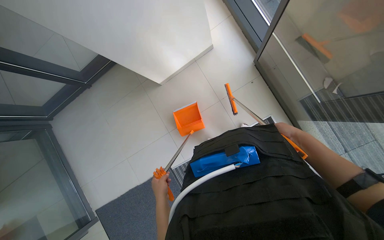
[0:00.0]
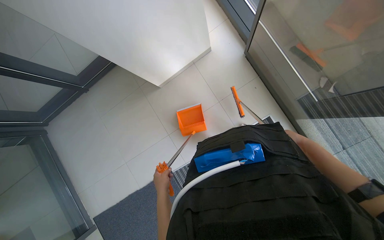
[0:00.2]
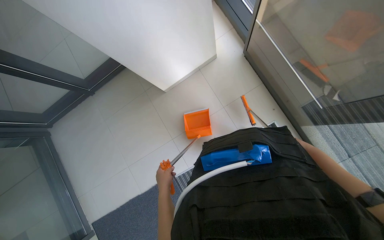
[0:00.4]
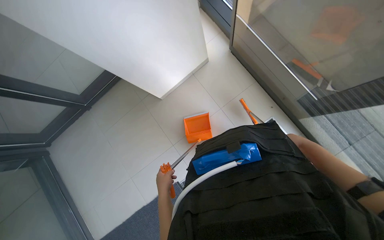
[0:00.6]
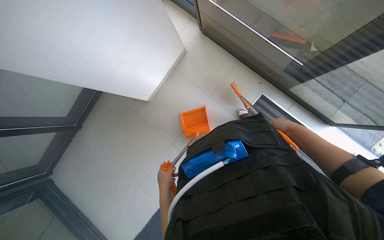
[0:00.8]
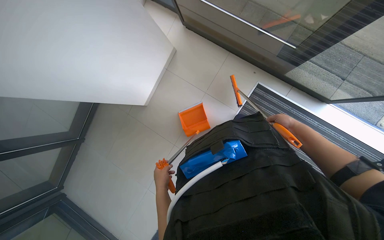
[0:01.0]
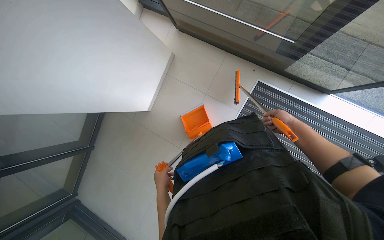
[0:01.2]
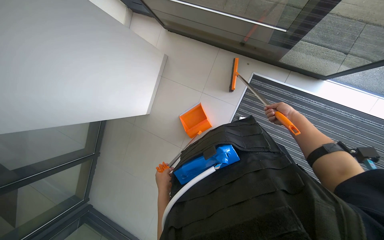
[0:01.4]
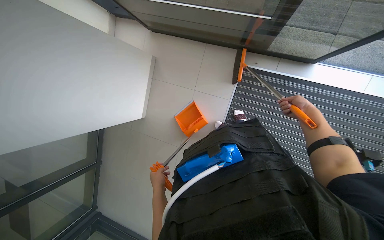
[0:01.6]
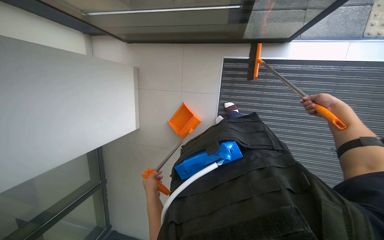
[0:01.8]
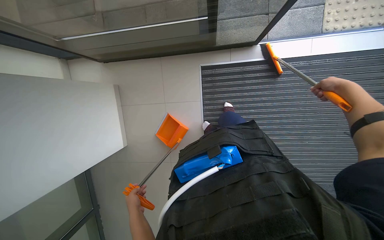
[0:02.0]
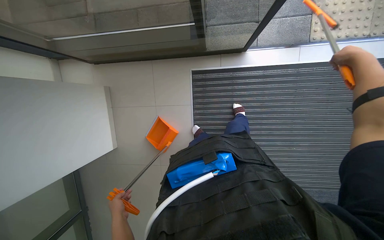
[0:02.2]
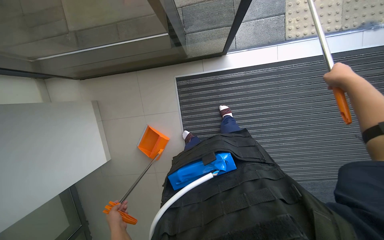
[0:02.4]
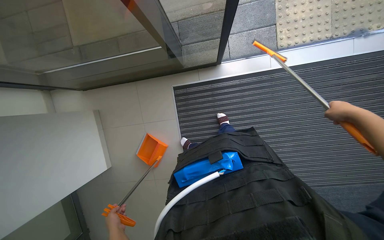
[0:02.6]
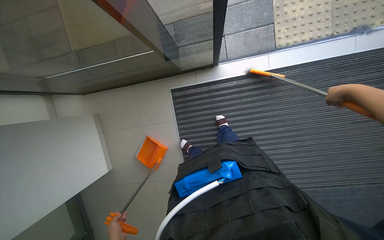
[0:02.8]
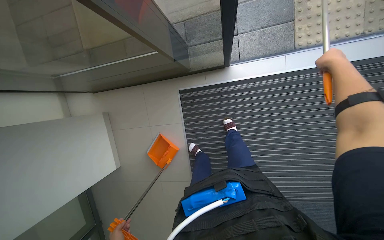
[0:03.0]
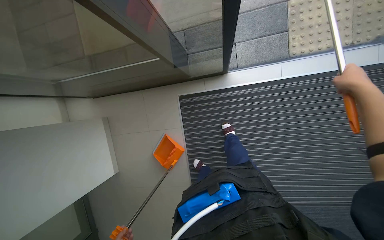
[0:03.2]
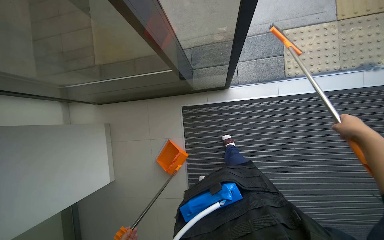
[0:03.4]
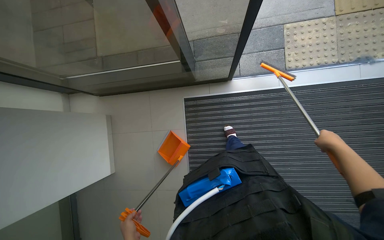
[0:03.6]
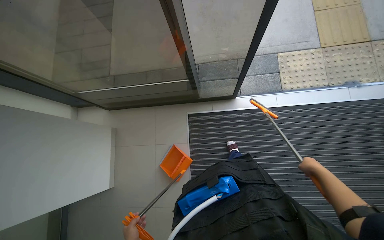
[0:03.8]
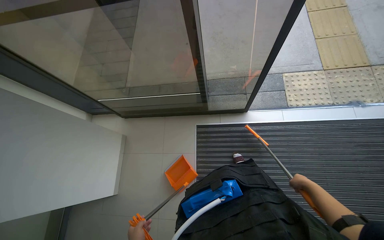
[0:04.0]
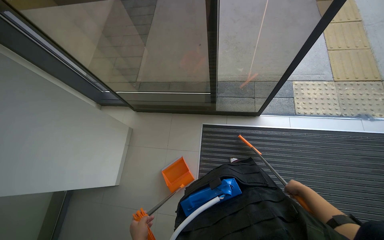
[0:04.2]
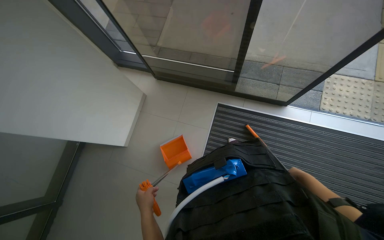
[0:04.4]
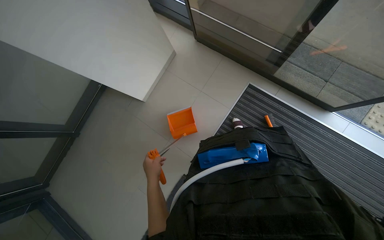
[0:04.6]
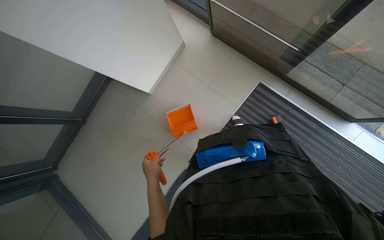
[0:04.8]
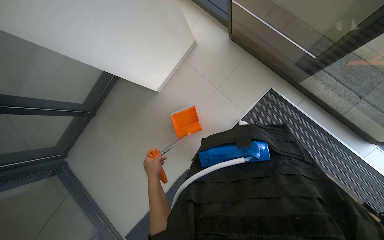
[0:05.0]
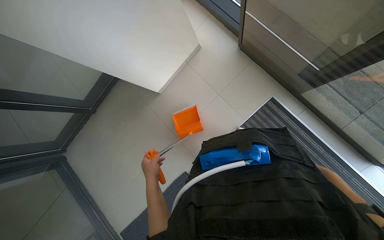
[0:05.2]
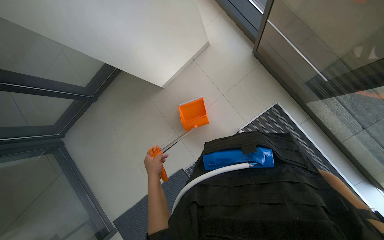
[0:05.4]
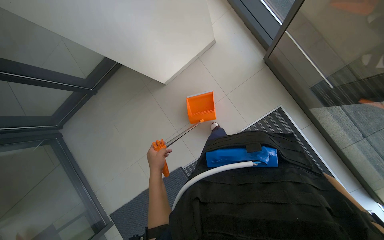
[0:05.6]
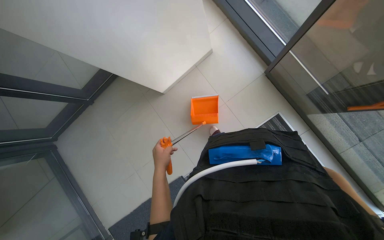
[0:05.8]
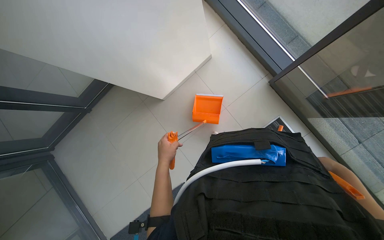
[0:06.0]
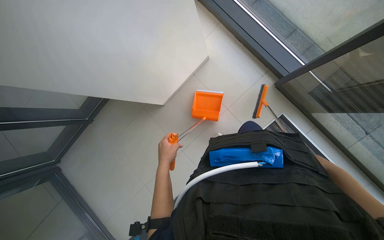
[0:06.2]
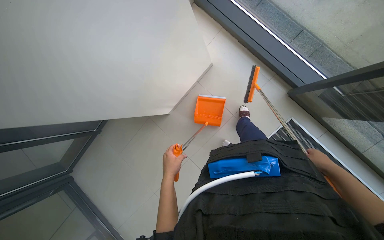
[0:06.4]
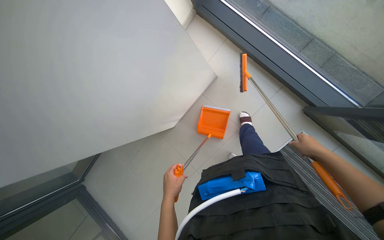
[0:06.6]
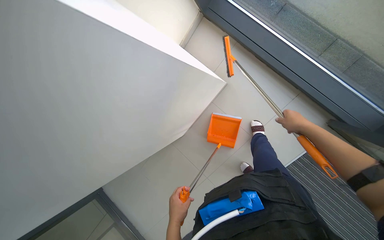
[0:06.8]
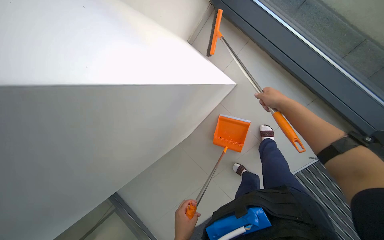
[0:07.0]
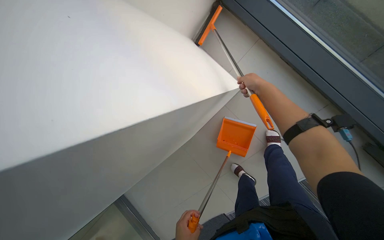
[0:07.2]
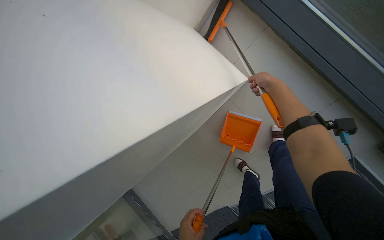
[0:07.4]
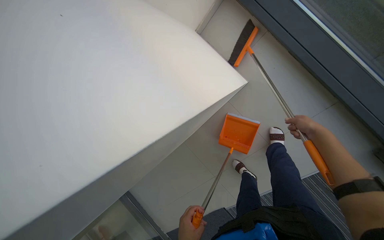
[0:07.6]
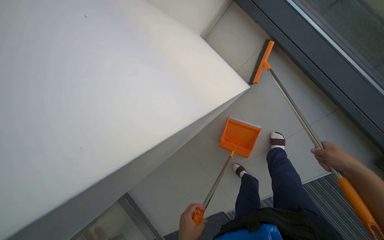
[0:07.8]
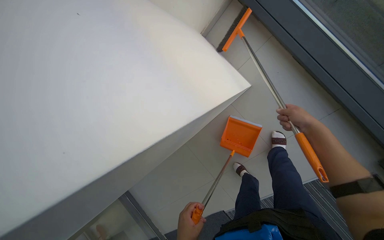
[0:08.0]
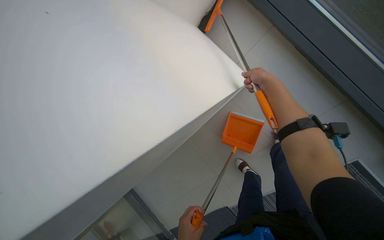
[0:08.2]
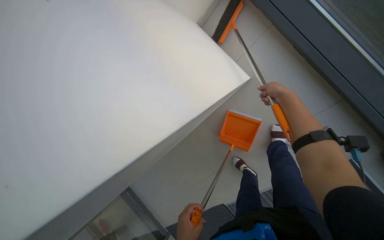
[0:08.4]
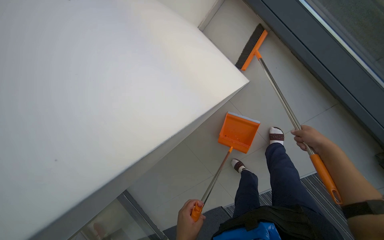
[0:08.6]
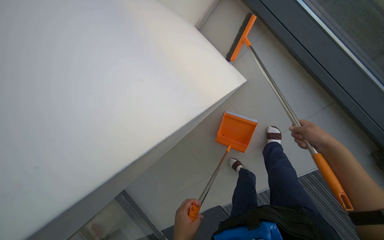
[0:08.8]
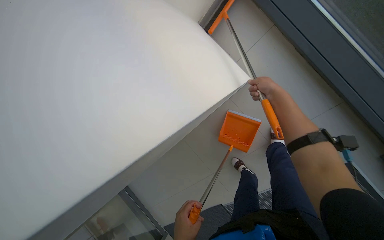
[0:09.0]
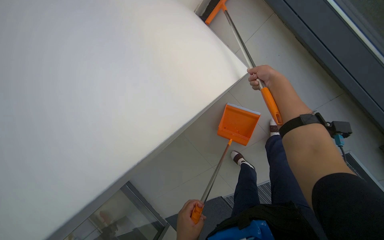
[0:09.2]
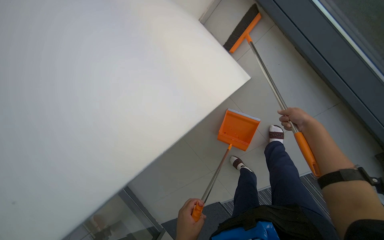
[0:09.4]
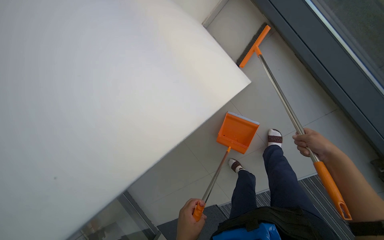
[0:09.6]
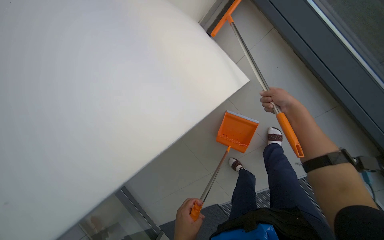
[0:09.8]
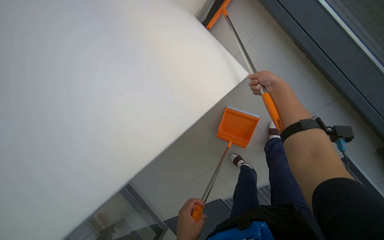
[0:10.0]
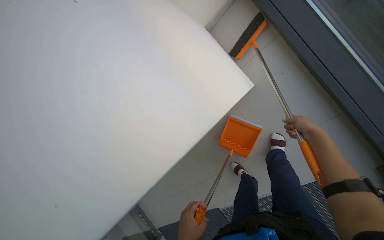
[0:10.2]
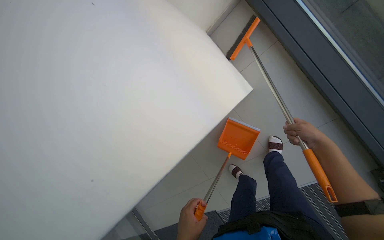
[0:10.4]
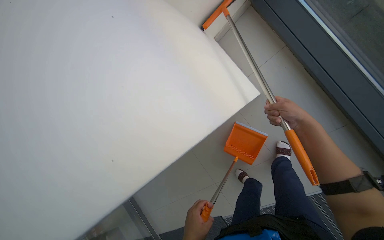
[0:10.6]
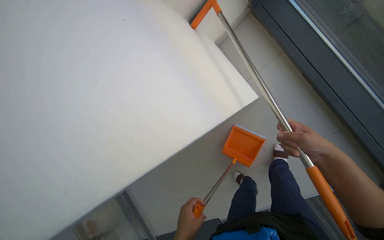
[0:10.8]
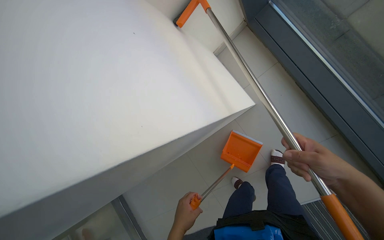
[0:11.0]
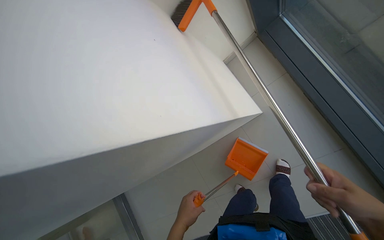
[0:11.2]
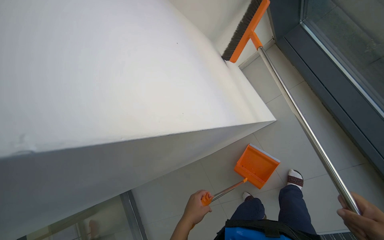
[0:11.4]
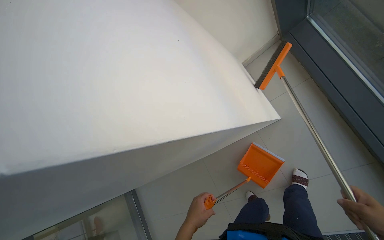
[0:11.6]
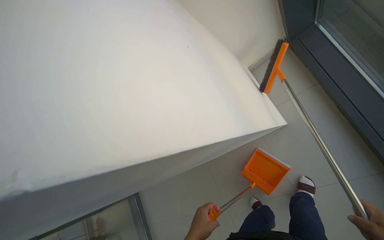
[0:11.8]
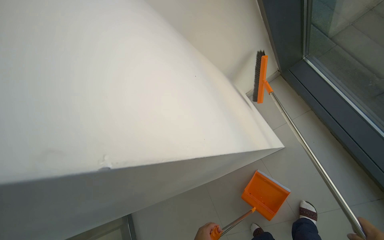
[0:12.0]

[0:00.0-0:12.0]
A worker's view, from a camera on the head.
Job: sweeping floor.
The whole recording: Sweeping floor with dustpan. The worker sweeps debris from the floor using a long-handled brush and collects it with a dustpan.
0:00.0 to 0:01.6: The scene rotates counterclockwise by some 40 degrees.
0:01.6 to 0:03.0: The head travels about 50 cm.
0:03.0 to 0:04.4: The camera is carried about 50 cm. The wearer looks approximately 15 degrees further upward.
0:04.4 to 0:06.0: The view tilts approximately 20 degrees downward. The scene turns roughly 35 degrees clockwise in the picture.
0:06.0 to 0:07.6: The camera is carried roughly 40 cm. The view swings approximately 15 degrees to the left.
0:07.6 to 0:09.0: The right hand swings up and down the picture, roughly 25 cm each way, with 3 reversals.
0:09.0 to 0:10.4: The right hand swings up and down the picture, approximately 25 cm each way, with 2 reversals.
0:10.4 to 0:12.0: The view tilts about 15 degrees upward.

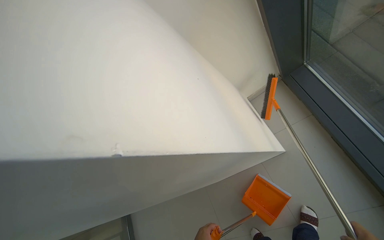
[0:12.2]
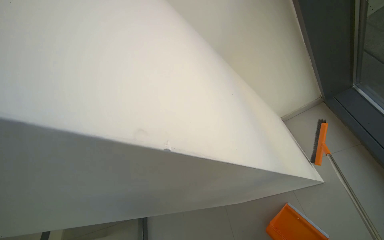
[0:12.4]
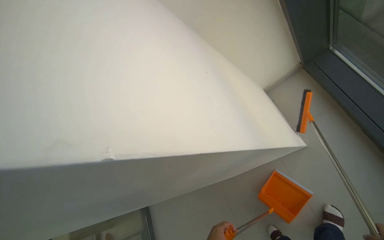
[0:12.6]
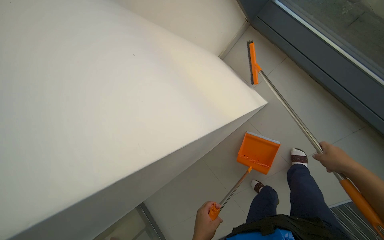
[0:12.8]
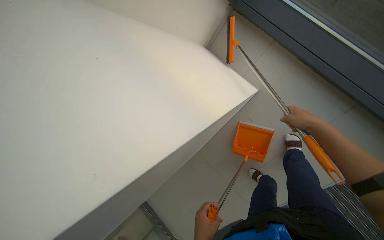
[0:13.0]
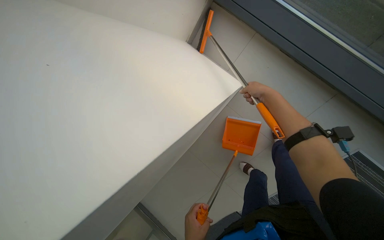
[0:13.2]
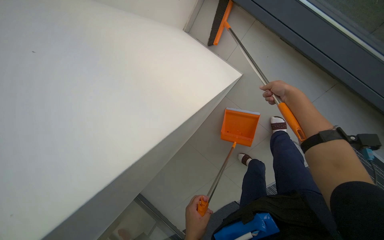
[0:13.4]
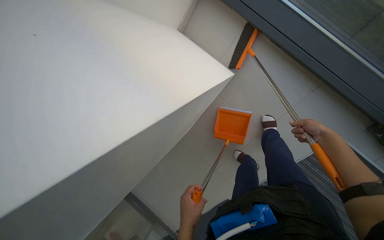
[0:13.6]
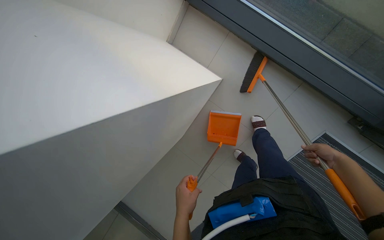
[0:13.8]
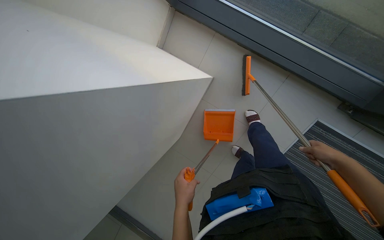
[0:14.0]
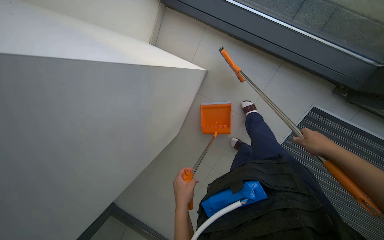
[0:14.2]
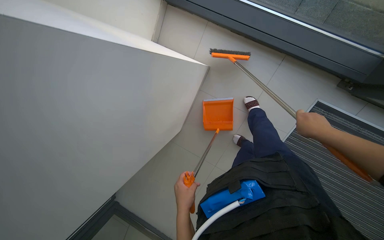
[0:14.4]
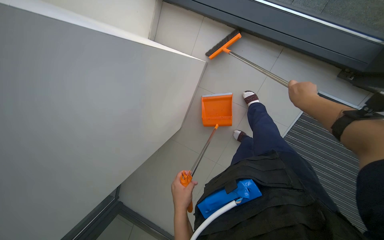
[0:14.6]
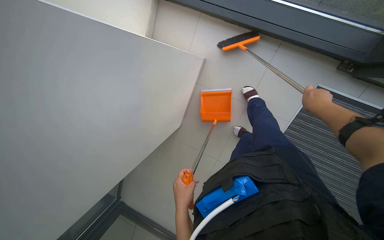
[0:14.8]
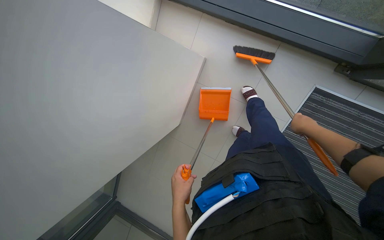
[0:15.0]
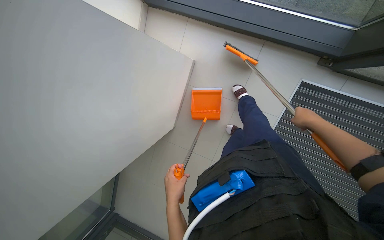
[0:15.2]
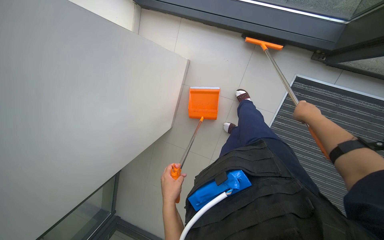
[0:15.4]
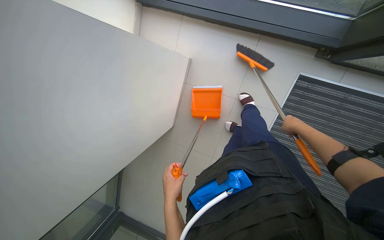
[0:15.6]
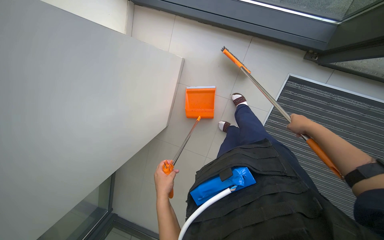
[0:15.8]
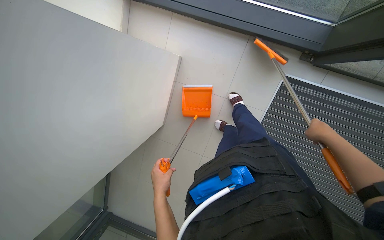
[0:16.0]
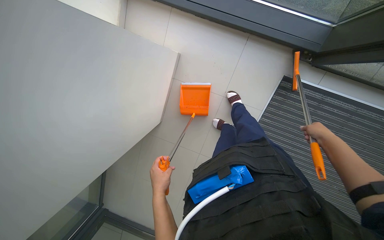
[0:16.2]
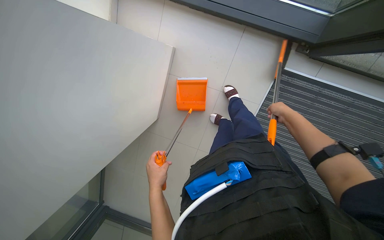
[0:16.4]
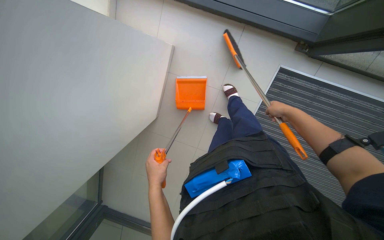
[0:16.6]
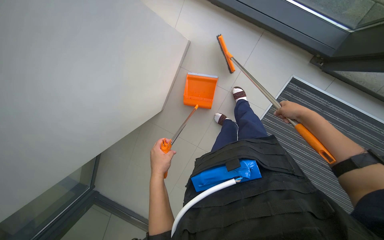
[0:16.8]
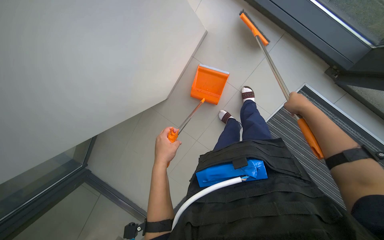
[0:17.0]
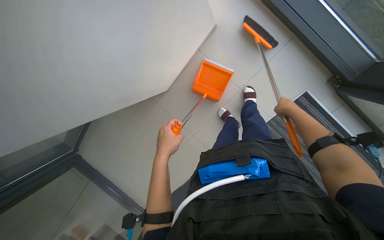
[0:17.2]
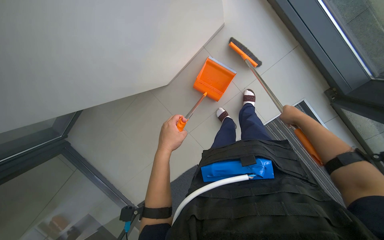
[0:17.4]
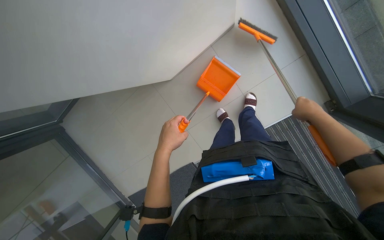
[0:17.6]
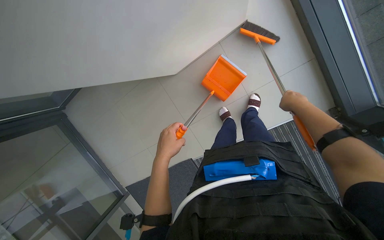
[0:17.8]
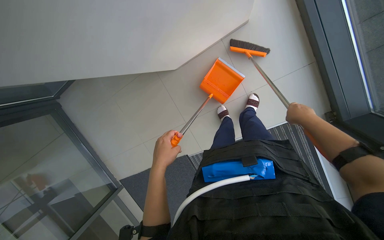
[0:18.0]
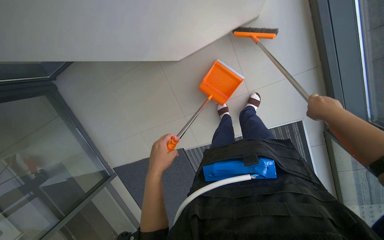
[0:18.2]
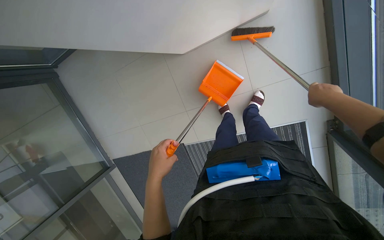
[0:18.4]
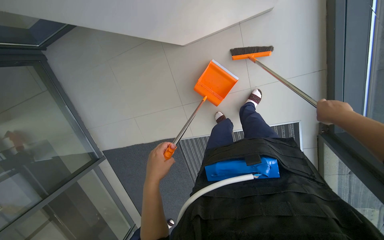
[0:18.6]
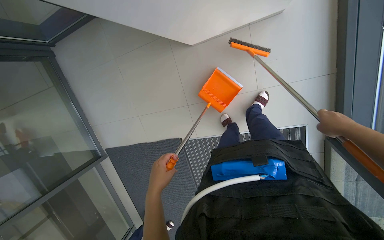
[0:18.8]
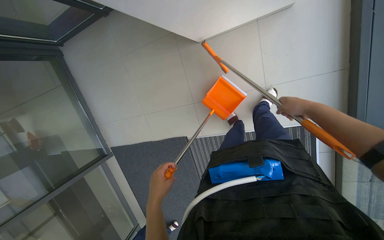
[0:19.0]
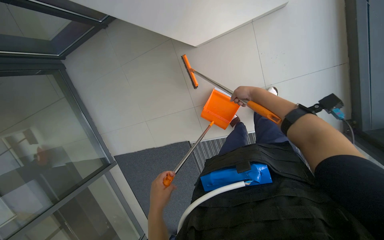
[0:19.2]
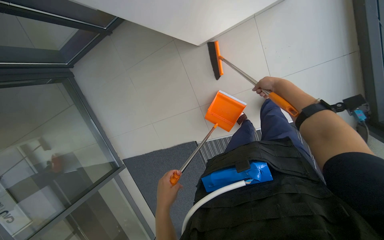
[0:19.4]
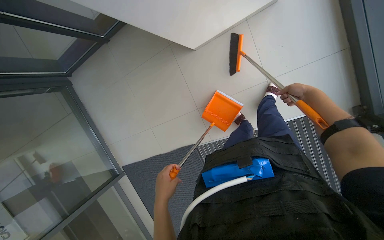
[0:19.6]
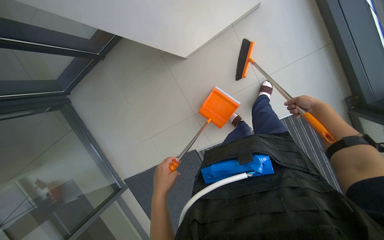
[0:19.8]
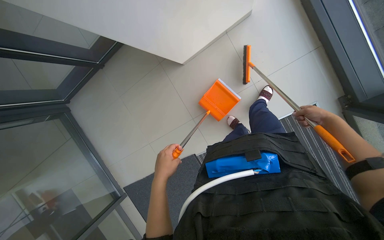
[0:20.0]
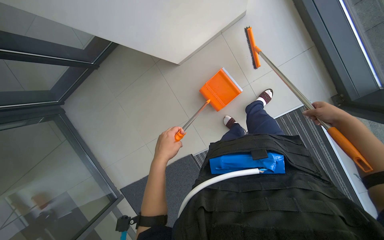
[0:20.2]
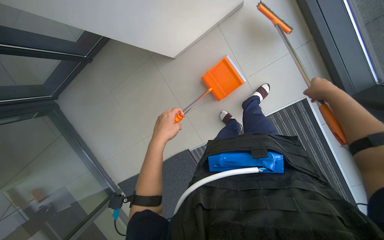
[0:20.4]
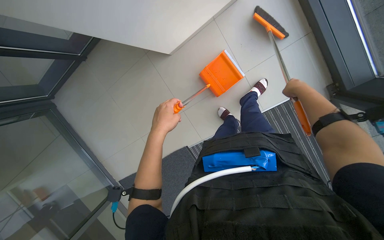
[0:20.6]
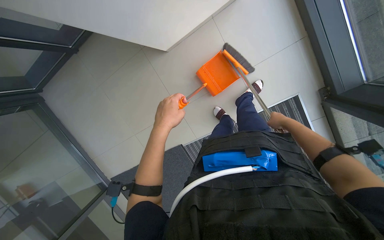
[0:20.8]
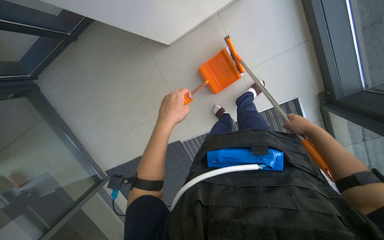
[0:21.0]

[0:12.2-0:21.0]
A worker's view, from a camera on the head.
Job: sweeping floor.
The whole recording: Sweeping floor with dustpan. The worker sweeps debris from the floor using a long-handled brush and collects it with a dustpan.
0:13.6 to 0:15.2: The right hand goes up and down the picture, about 20 cm each way, reversing 2 times.
0:16.6 to 0:18.0: The scene rotates clockwise by about 40 degrees.
0:18.0 to 0:19.6: The left hand heads down the picture, covering roughly 20 cm. Meanwhile the right hand moves left and right over some 20 cm, changing direction 2 times.
0:19.6 to 0:21.0: The left hand is displaced up the picture by some 25 cm, while the right hand swings left and right, roughly 20 cm each way, with 2 reversals.
